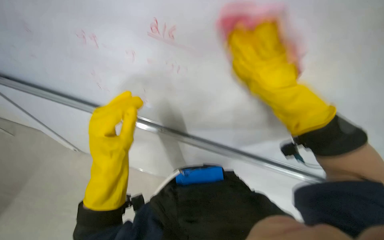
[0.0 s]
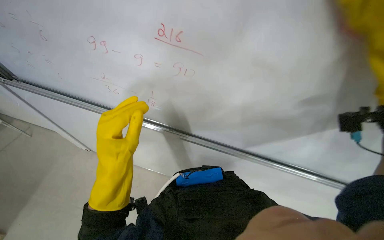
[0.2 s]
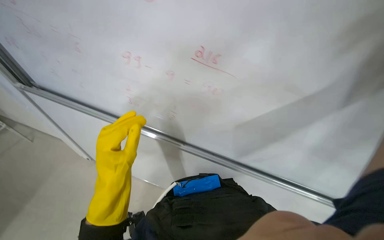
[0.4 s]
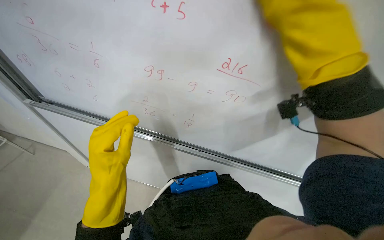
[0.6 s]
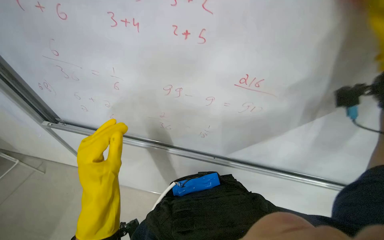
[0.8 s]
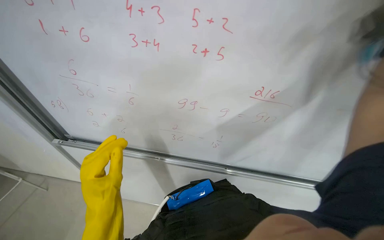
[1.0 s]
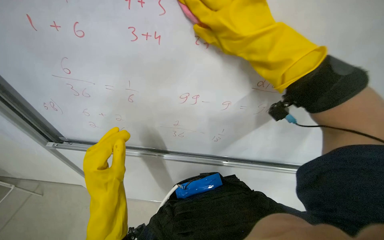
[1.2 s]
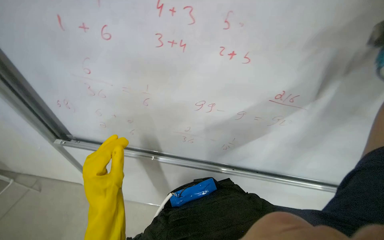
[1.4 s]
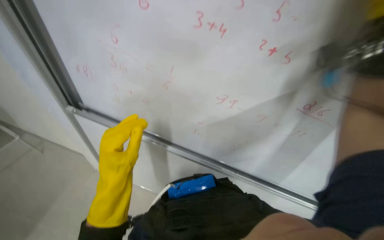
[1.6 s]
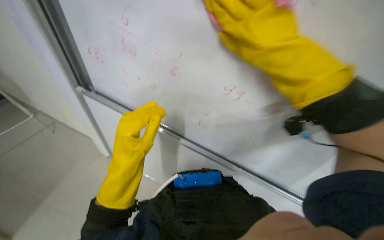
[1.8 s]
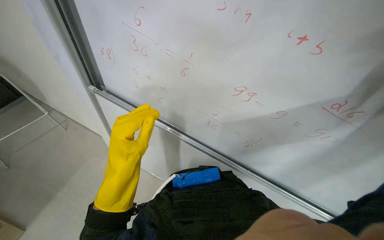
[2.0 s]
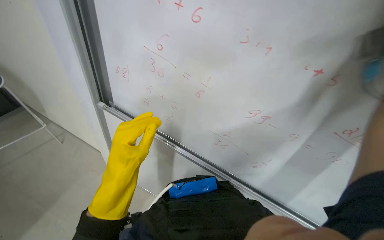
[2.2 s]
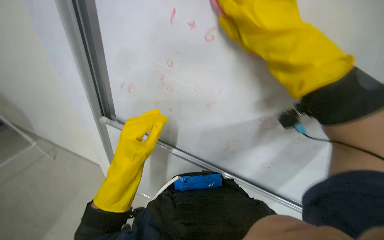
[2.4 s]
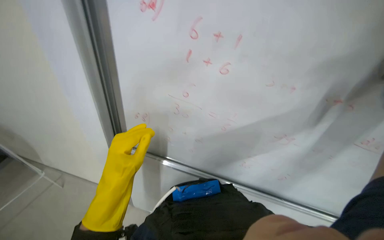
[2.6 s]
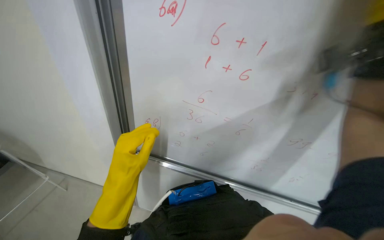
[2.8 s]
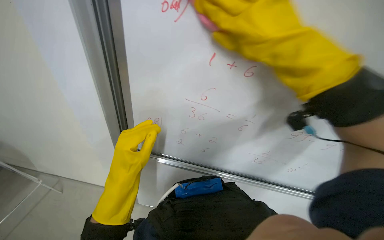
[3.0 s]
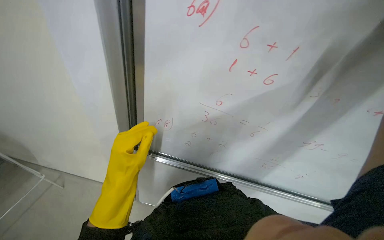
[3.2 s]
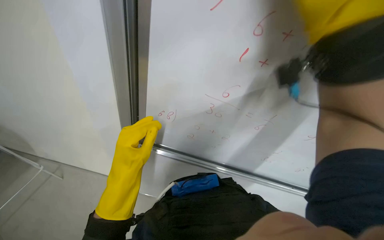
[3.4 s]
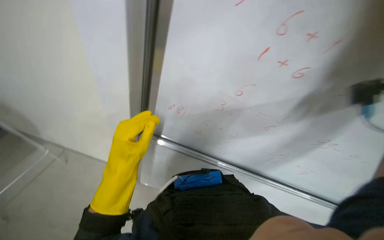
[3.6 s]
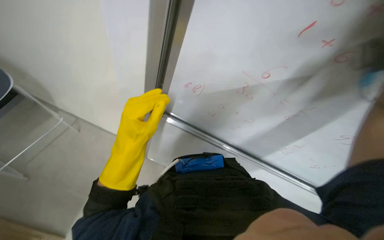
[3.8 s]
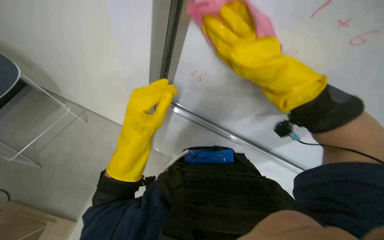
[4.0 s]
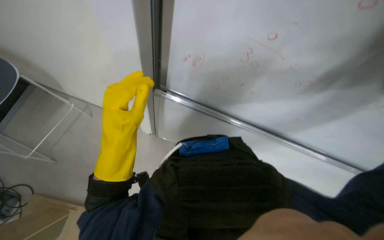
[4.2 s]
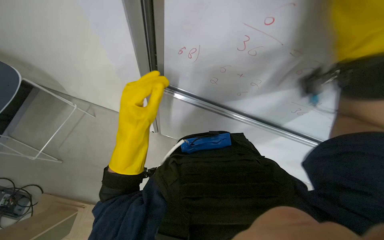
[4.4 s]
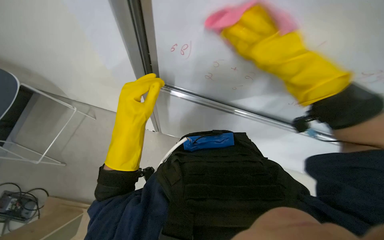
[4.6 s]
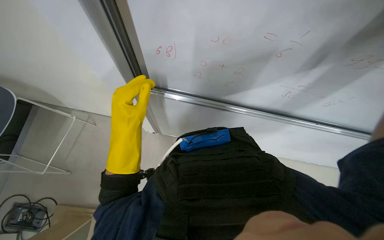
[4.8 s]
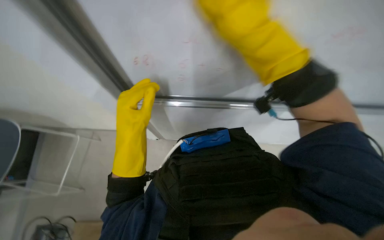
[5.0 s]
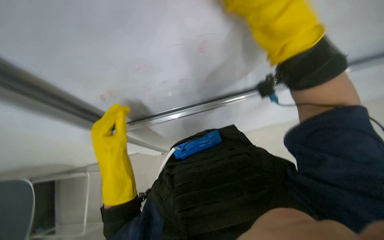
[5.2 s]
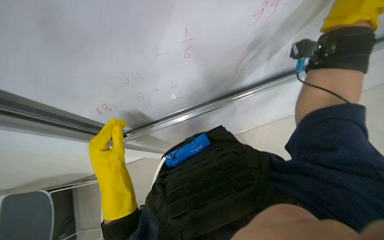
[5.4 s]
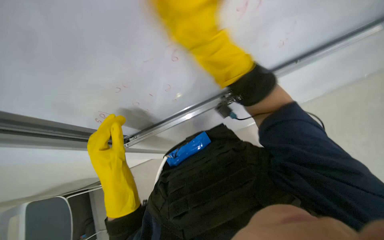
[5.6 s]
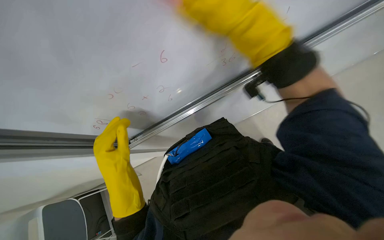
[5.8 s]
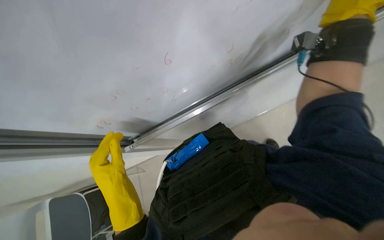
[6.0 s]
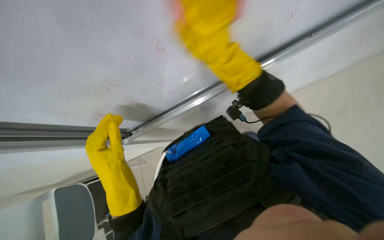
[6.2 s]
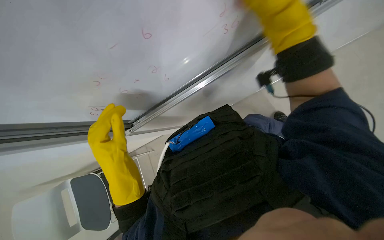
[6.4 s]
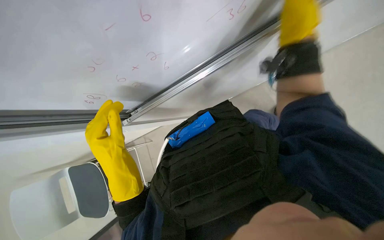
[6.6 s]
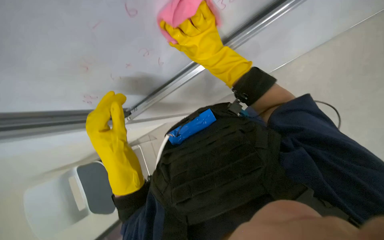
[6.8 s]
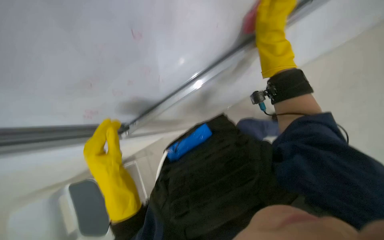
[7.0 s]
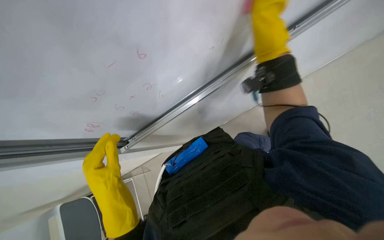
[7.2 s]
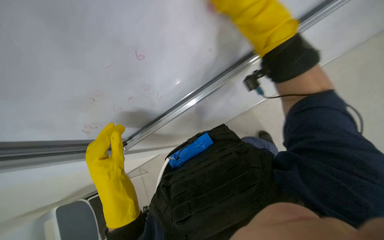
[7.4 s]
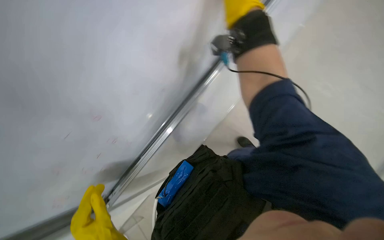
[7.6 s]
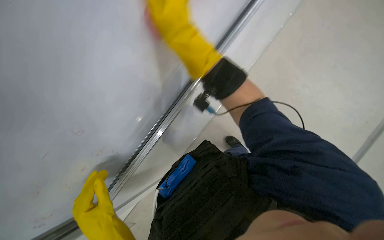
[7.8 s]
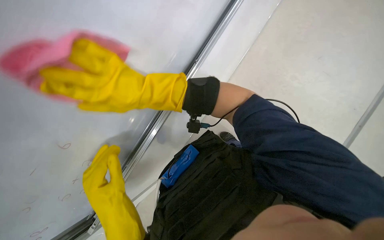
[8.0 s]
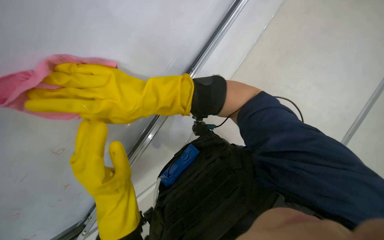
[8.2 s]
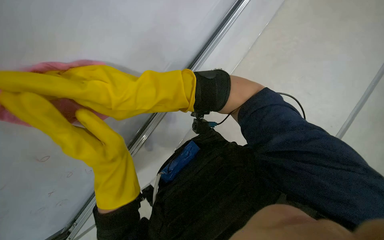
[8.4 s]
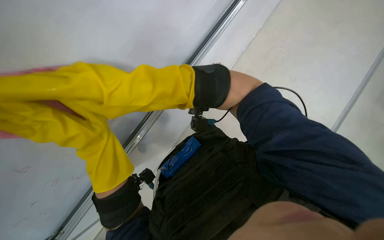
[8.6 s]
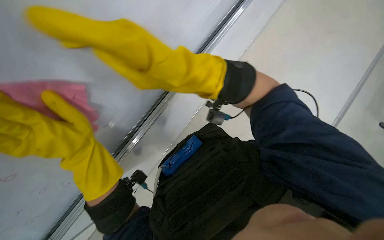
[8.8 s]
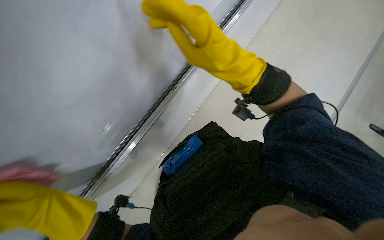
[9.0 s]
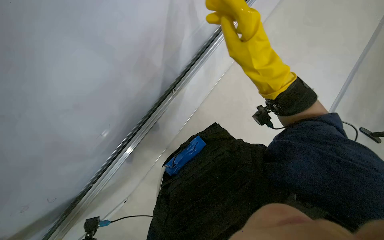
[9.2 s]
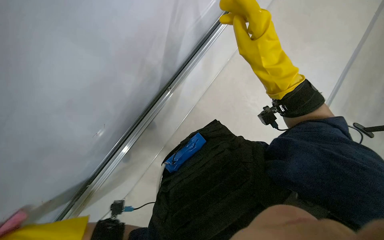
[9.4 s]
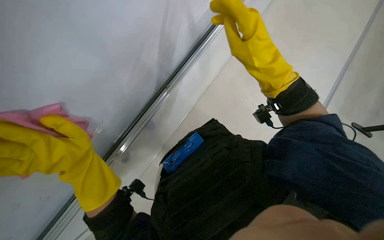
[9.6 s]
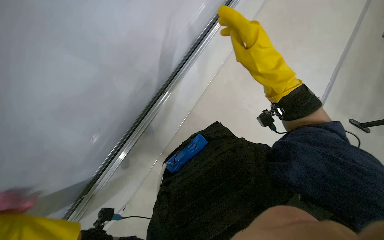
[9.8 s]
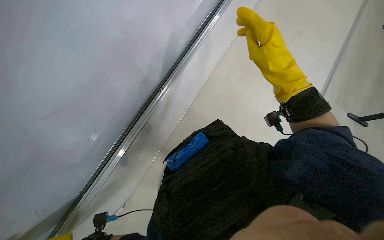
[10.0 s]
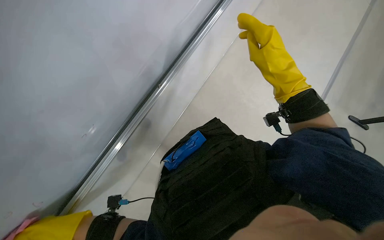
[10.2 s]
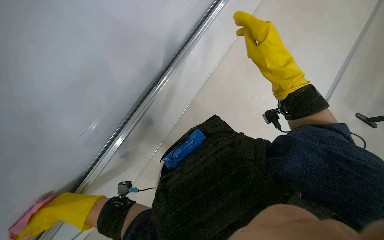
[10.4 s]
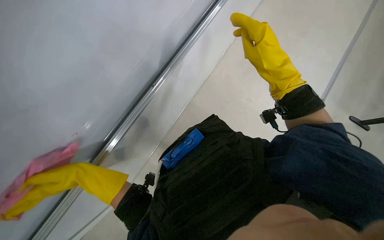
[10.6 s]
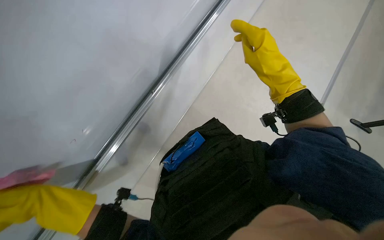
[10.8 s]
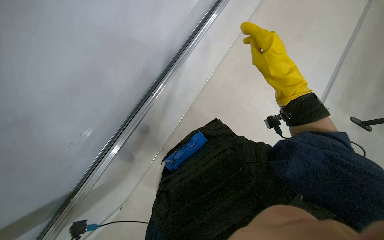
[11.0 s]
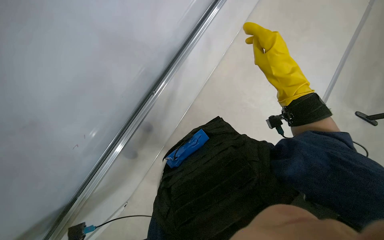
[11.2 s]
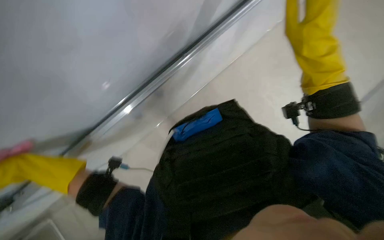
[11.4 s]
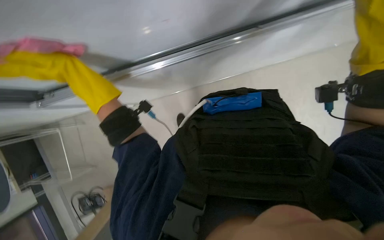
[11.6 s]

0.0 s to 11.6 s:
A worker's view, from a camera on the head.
Job: wiping surfaces.
The whole recording: Cleaning whiteboard. The worker cleans the whiteboard with a pink cloth.
1.4 to 2.8 s: The scene turns about 25 degrees clockwise in the picture.
2.8 to 4.4 s: The camera pitches downward, by approximately 25 degrees.
4.4 to 5.8 s: The scene turns roughly 40 degrees counterclockwise in the picture.
7.2 to 8.8 s: The right hand moves to the left and down the picture, roughly 35 cm.
8.8 to 10.2 s: The right hand moves to the right, roughly 30 cm.

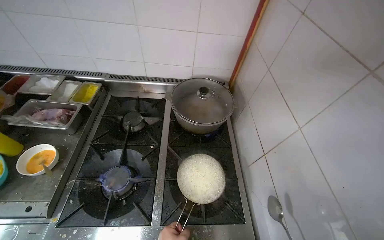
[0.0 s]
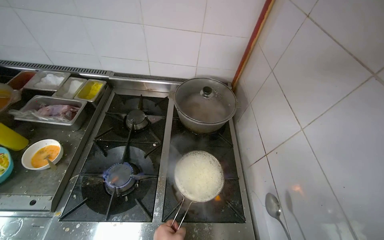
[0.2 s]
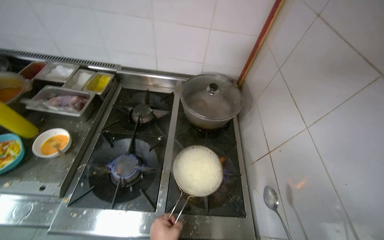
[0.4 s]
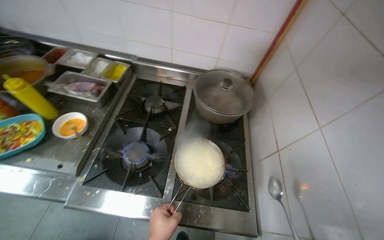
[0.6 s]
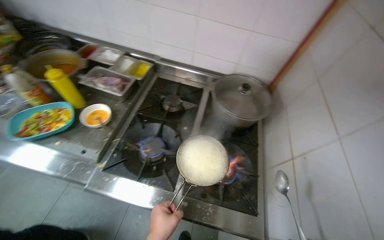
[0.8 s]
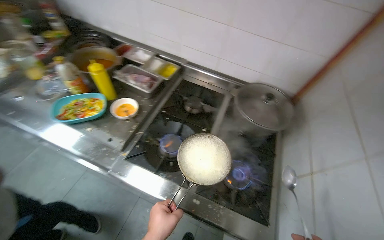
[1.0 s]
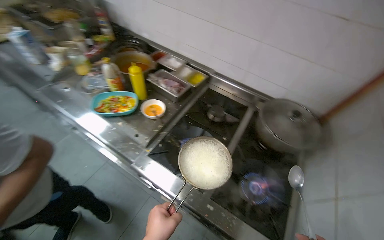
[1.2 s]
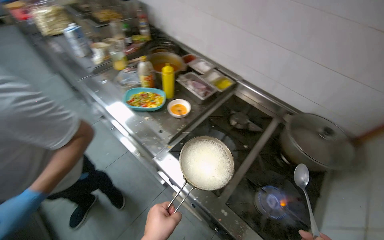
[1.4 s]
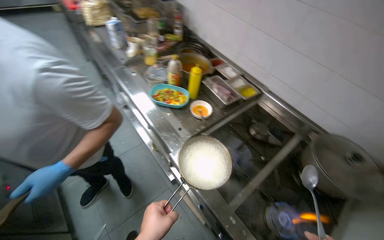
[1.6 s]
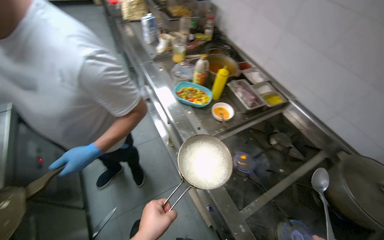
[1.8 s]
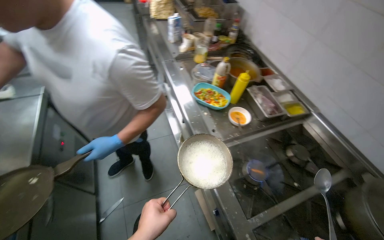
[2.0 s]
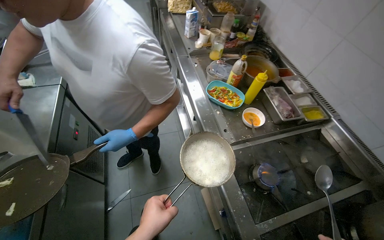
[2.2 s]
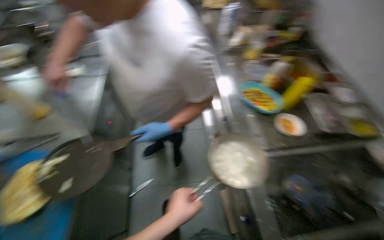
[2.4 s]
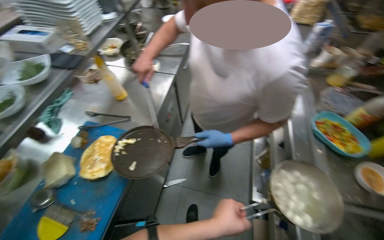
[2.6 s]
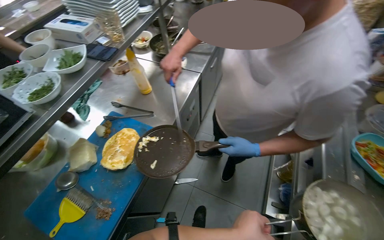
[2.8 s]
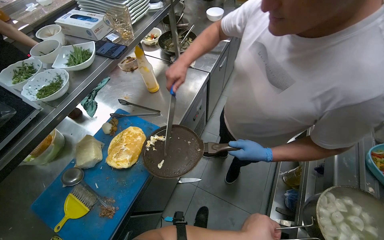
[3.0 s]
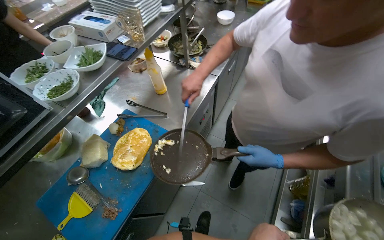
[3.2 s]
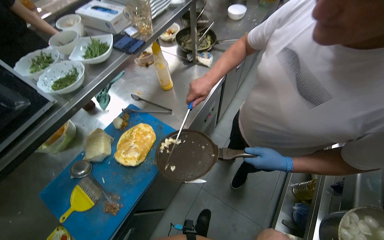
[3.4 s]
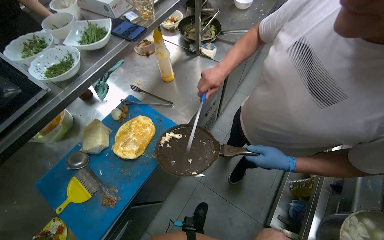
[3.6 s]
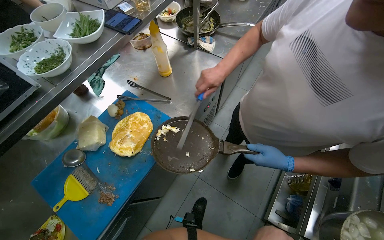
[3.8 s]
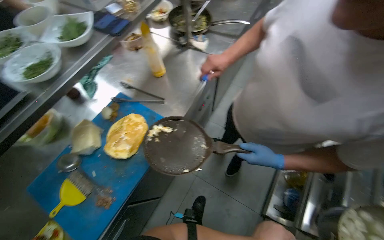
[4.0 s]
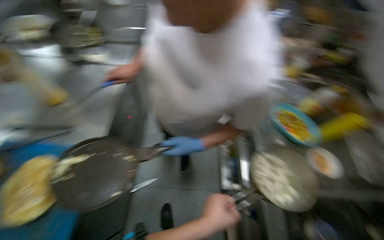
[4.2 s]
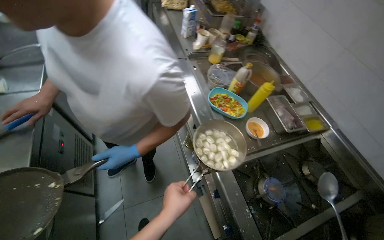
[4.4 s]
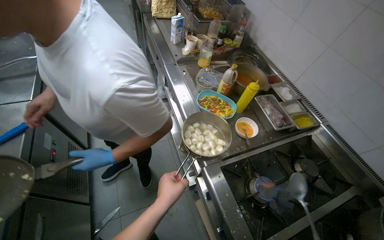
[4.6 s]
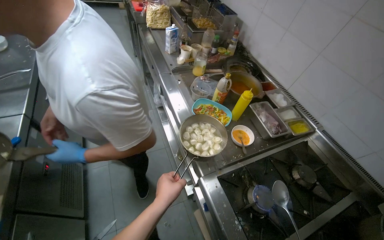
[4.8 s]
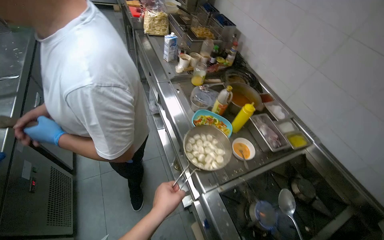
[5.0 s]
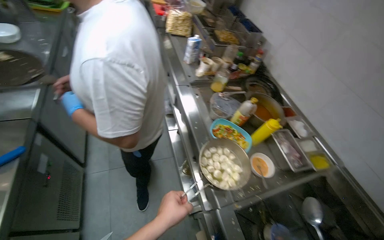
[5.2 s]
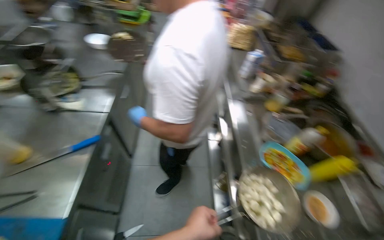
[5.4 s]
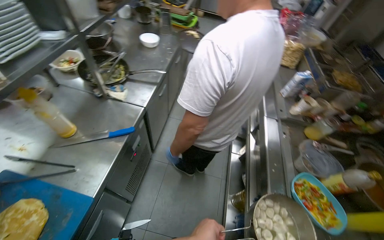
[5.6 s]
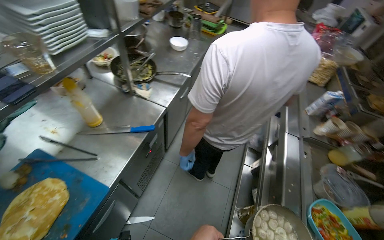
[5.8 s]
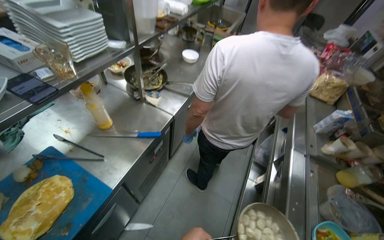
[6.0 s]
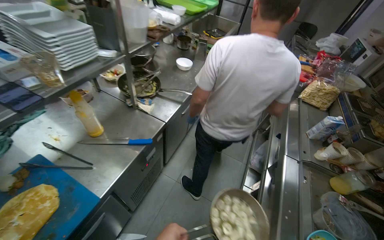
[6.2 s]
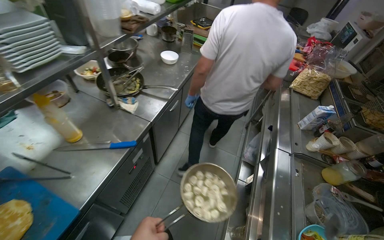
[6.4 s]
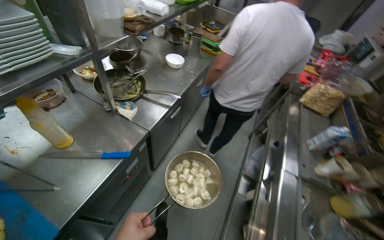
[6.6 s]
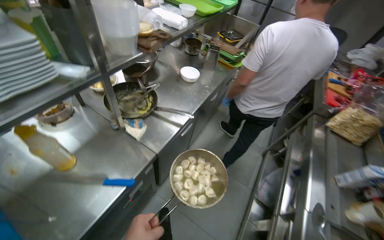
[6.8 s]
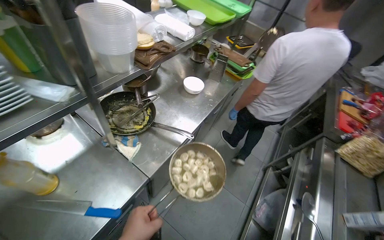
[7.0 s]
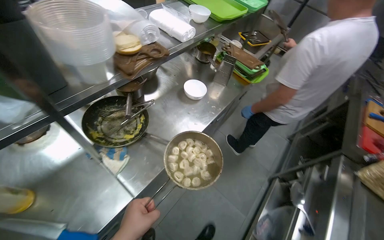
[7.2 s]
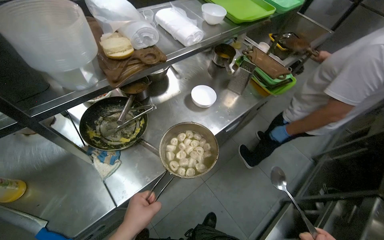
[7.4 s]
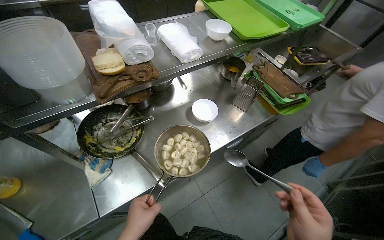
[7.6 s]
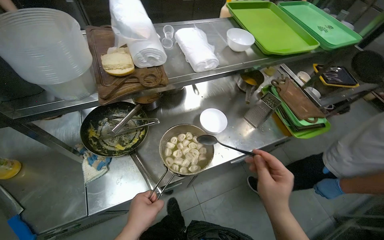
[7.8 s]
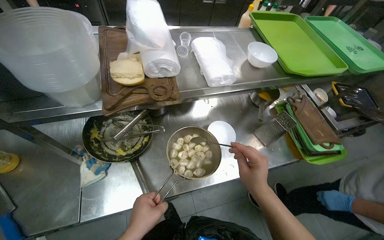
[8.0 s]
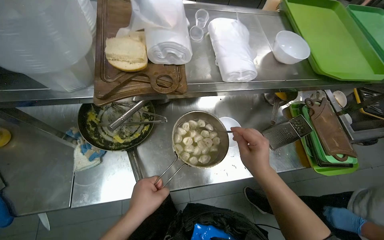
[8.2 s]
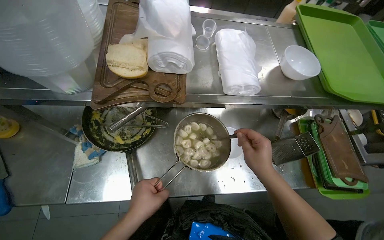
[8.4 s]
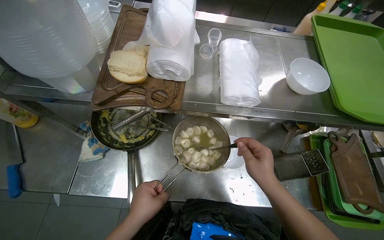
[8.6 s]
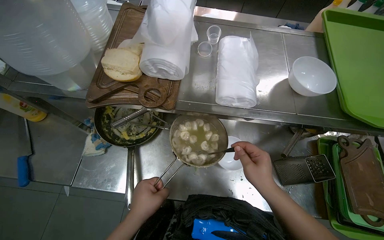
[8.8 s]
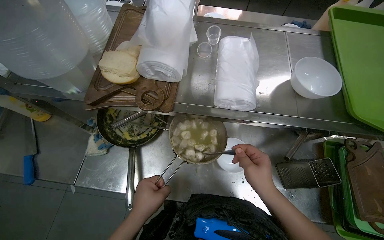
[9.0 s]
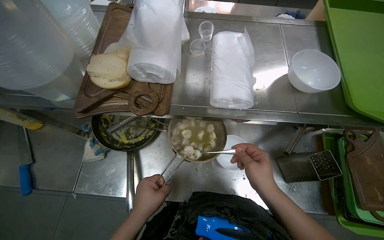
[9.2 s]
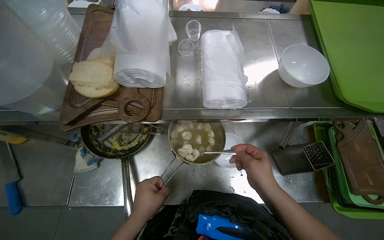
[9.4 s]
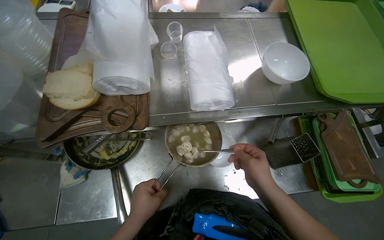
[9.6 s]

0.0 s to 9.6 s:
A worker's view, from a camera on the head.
Job: preparing food.
The whole recording: Preparing dumplings for serving. The worker holds a strainer of dumplings, then transfers them to a bowl and adds liquid.
1.6 to 3.2 s: The head turns to the left by roughly 65 degrees.
3.2 to 4.8 s: The wearer's head swings roughly 50 degrees to the right.
4.8 to 6.4 s: The head turns to the left by approximately 45 degrees.
6.4 to 8.0 s: The head travels some 90 cm. The wearer's head swings some 50 degrees to the left.
